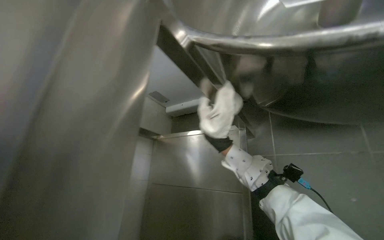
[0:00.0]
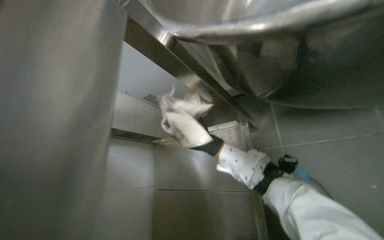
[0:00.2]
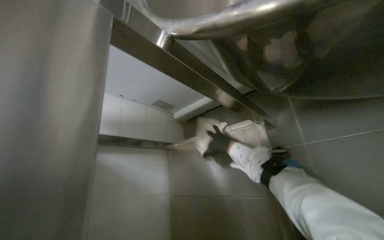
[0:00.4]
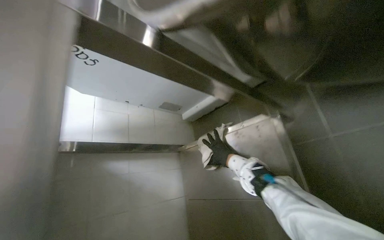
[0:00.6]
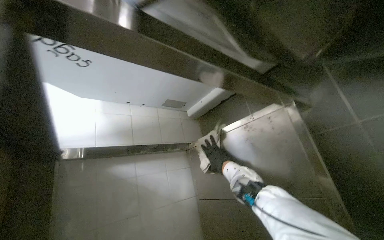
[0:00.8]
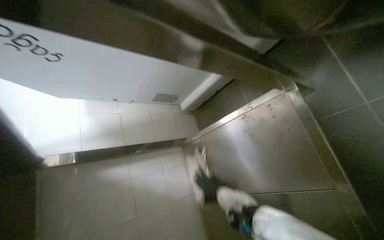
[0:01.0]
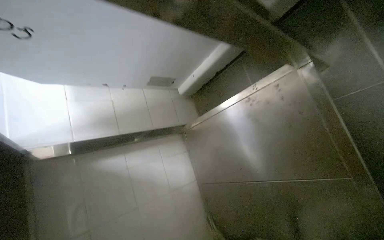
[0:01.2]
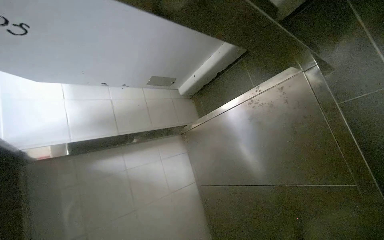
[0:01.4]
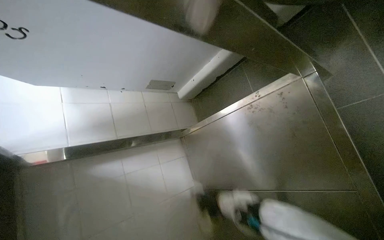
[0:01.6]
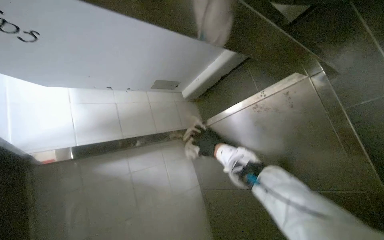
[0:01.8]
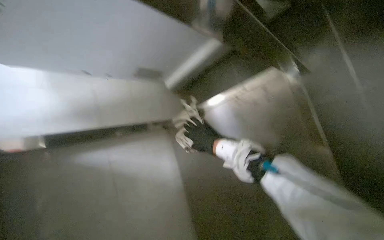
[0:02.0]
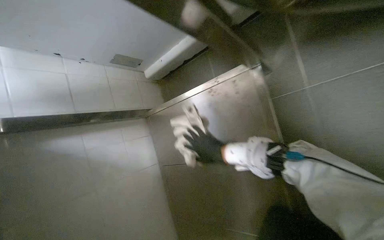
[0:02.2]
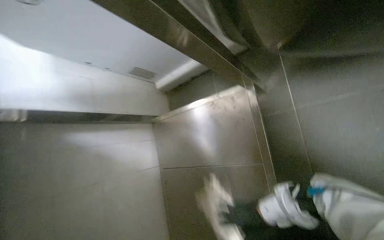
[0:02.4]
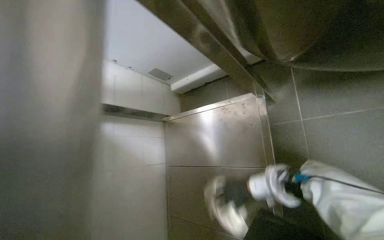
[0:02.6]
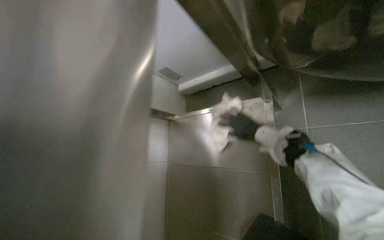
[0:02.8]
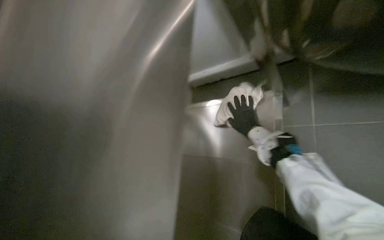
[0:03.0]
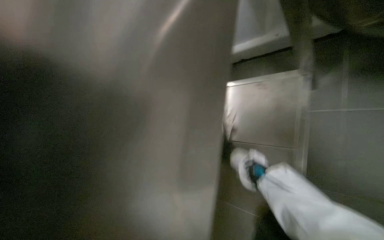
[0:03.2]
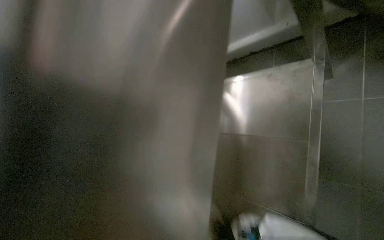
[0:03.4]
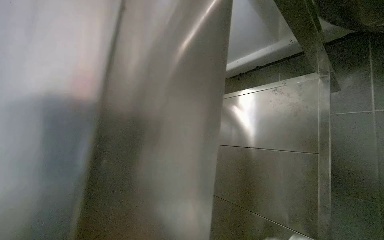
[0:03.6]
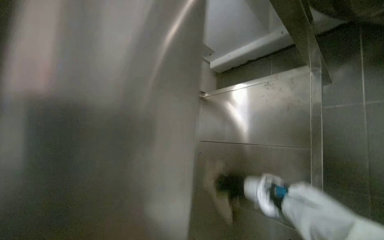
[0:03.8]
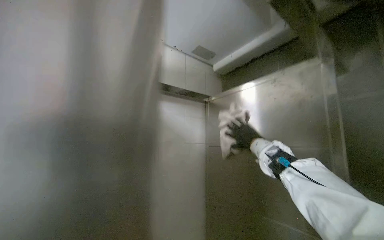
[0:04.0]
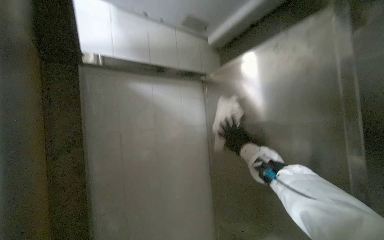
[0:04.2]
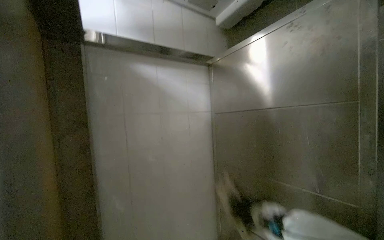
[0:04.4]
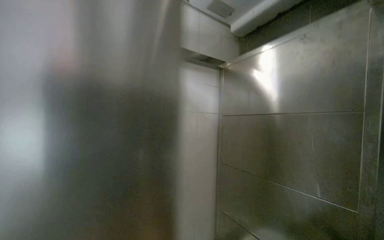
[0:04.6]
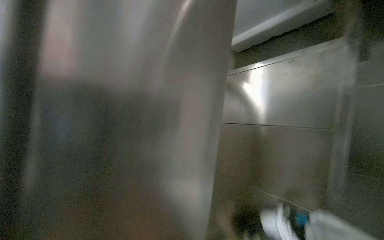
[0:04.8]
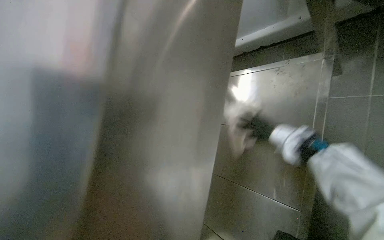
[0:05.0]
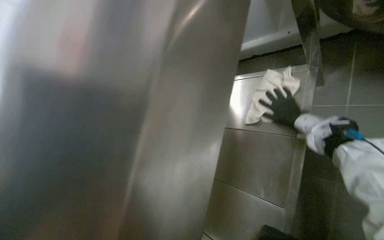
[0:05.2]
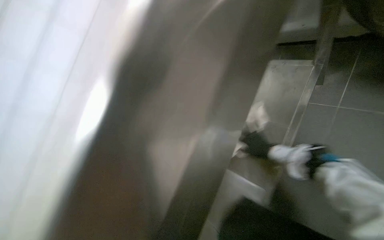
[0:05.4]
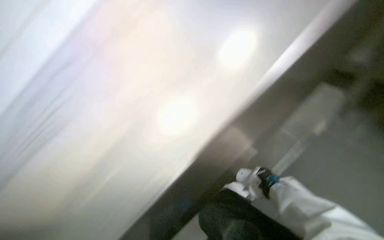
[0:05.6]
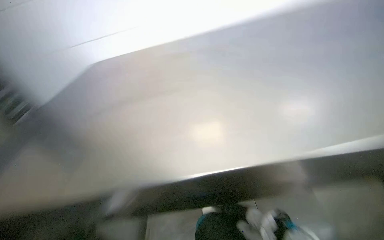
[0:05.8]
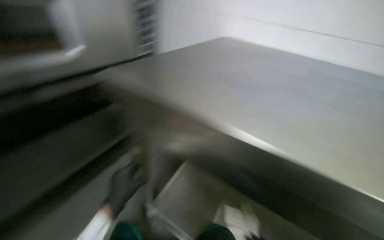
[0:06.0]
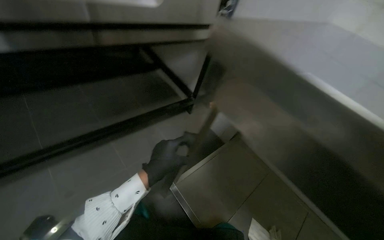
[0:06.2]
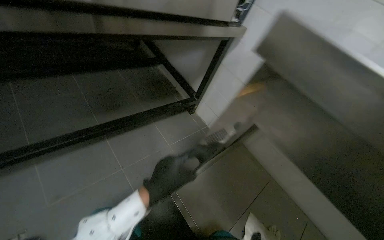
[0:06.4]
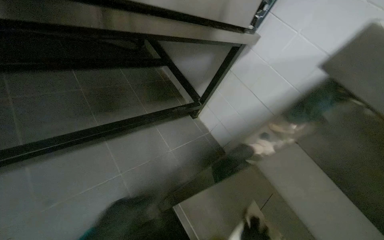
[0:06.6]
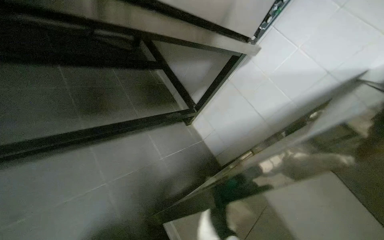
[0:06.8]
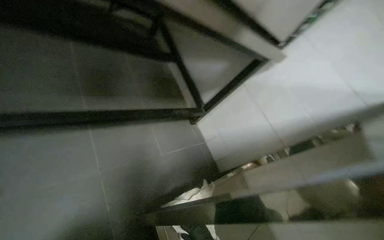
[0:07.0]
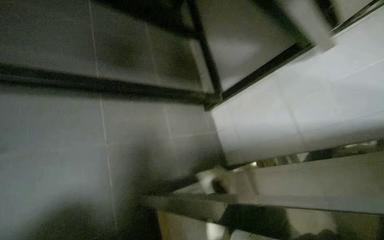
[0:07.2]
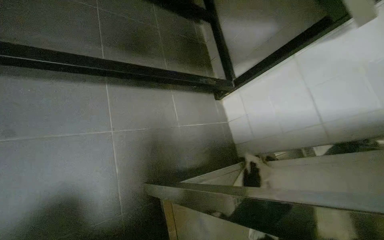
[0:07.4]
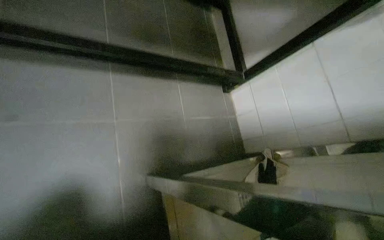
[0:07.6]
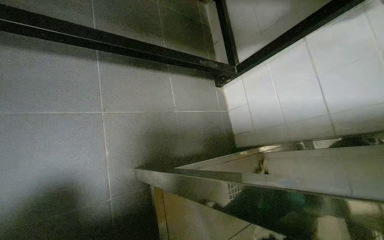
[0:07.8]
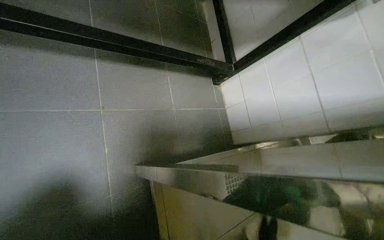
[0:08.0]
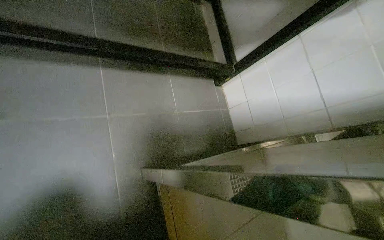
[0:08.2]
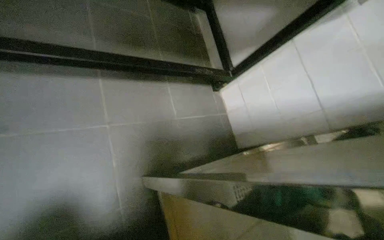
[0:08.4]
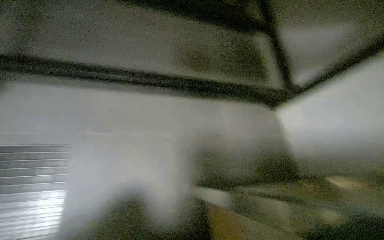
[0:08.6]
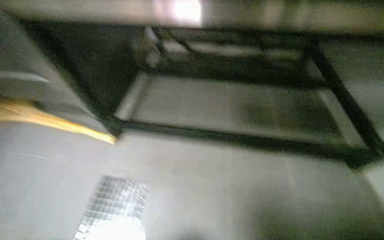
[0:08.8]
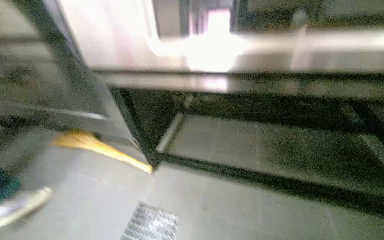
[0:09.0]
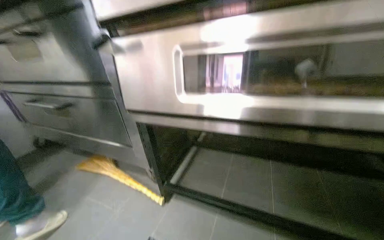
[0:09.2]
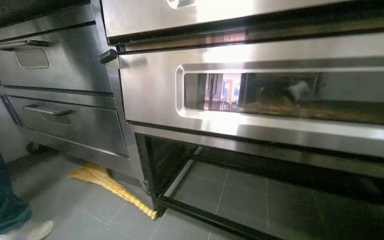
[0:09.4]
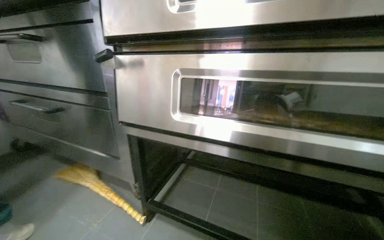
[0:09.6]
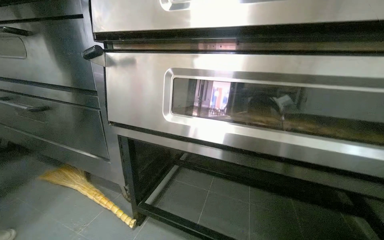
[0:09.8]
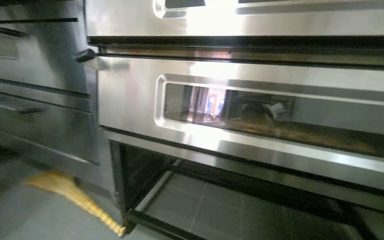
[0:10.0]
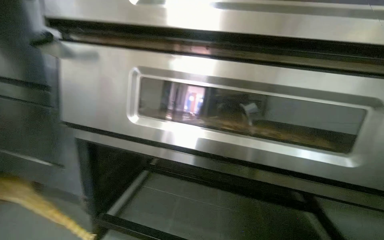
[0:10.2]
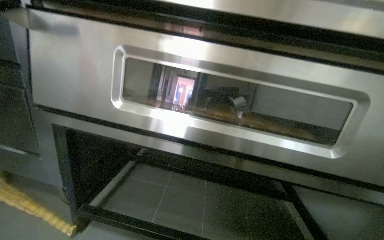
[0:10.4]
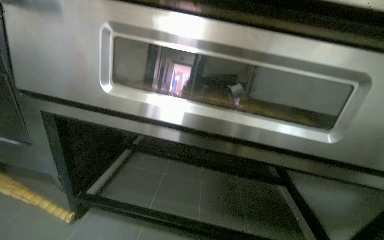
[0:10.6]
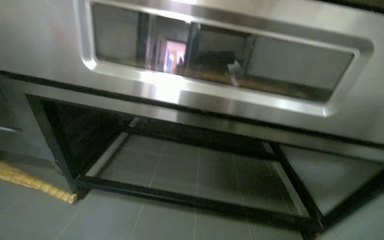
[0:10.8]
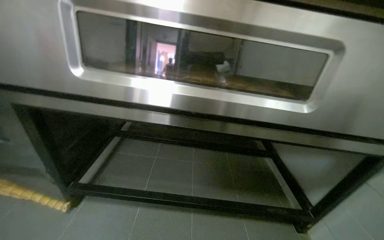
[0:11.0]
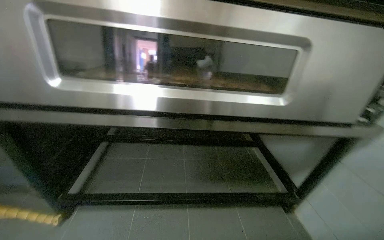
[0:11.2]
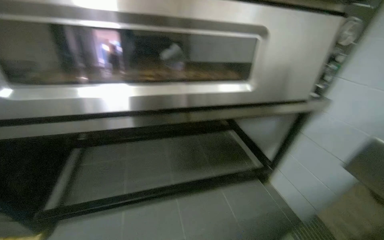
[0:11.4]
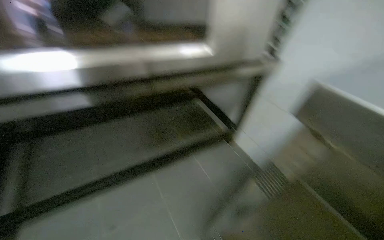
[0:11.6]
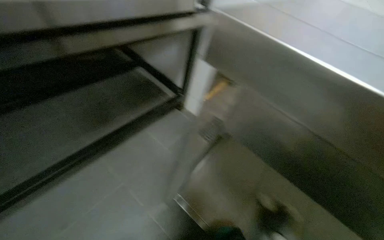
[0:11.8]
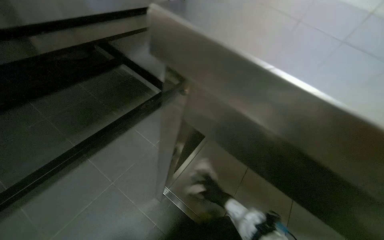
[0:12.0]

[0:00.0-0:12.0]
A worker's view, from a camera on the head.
Job: wiping surfaces.
The whole recording: Cleaning kitchen surfaces. The worker wrings a cloth and wipes down the metal kitchen countertop and oven doors.
0:00.0 to 0:01.6: The camera is aimed approximately 15 degrees further to the left.
0:03.0 to 0:04.4: The camera pitches downward, by approximately 15 degrees.
0:06.0 to 0:07.6: Everything in view rotates roughly 30 degrees clockwise.
0:07.6 to 0:09.0: The wearer looks roughly 15 degrees further upward.
0:09.0 to 0:10.4: The camera is aimed roughly 15 degrees further to the right. The view tips upward by roughly 15 degrees.
0:10.4 to 0:12.0: The head turns to the right by roughly 45 degrees. The view tilts about 30 degrees downward.

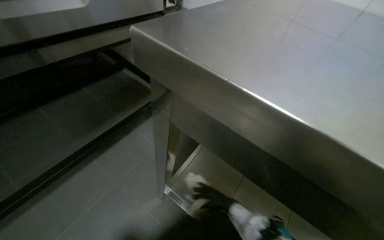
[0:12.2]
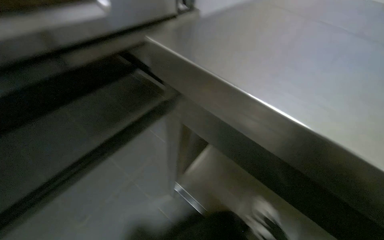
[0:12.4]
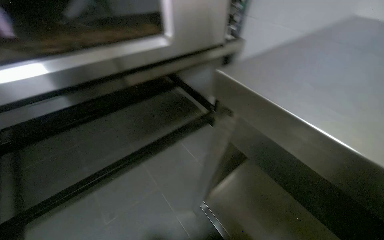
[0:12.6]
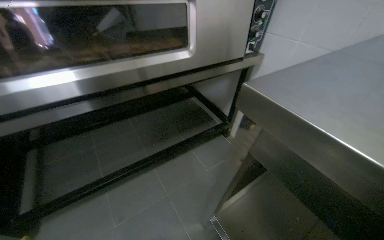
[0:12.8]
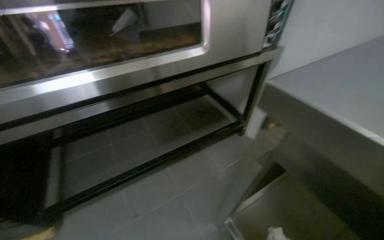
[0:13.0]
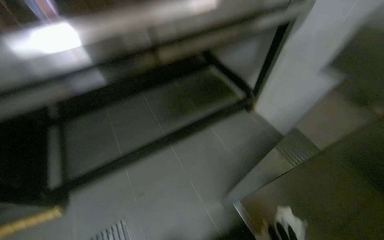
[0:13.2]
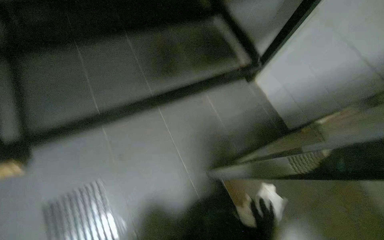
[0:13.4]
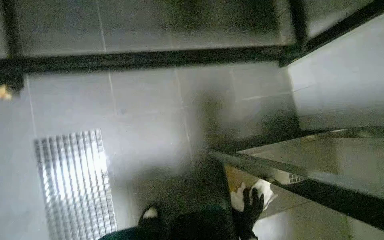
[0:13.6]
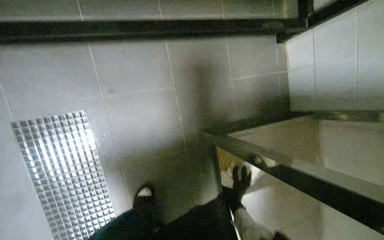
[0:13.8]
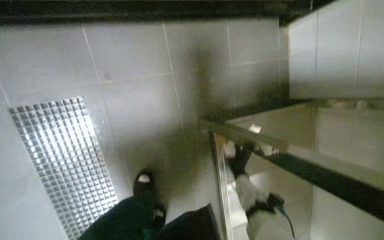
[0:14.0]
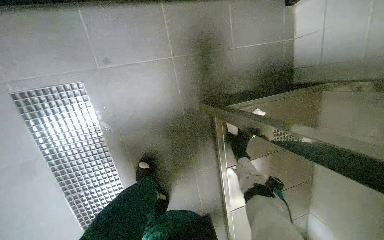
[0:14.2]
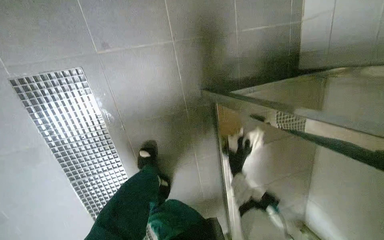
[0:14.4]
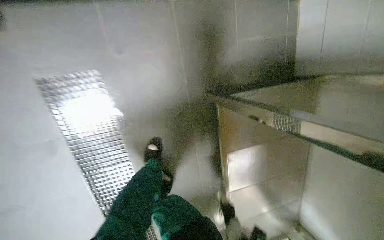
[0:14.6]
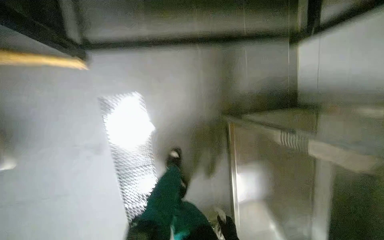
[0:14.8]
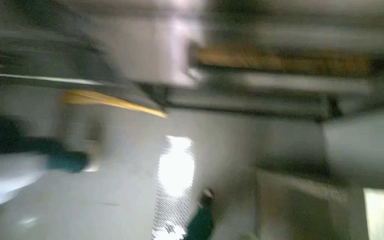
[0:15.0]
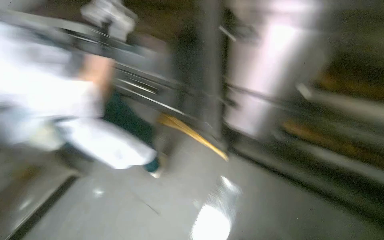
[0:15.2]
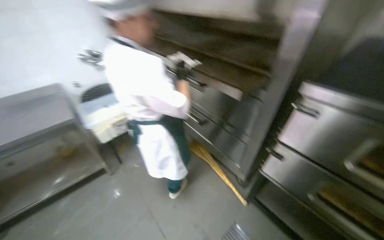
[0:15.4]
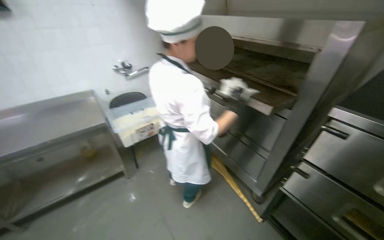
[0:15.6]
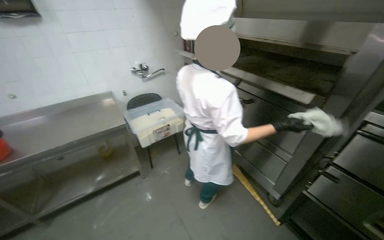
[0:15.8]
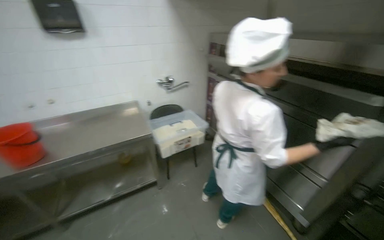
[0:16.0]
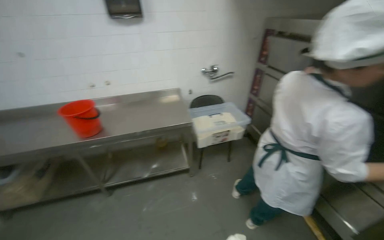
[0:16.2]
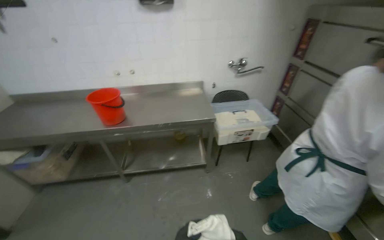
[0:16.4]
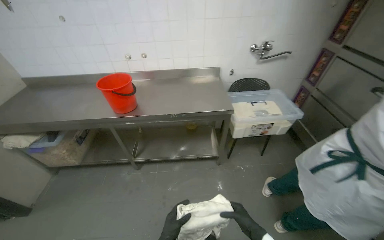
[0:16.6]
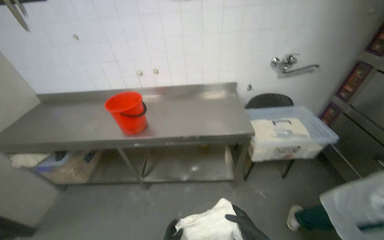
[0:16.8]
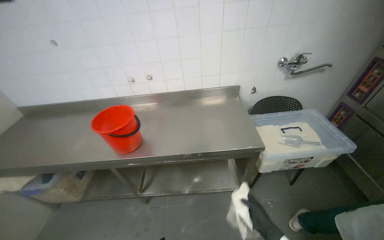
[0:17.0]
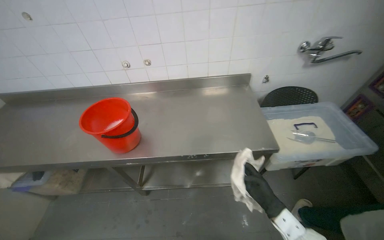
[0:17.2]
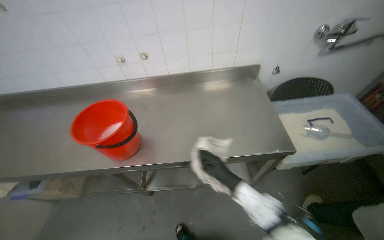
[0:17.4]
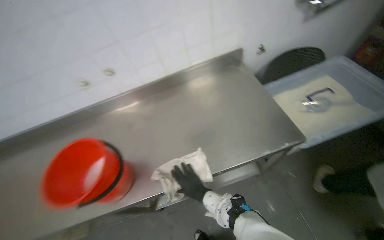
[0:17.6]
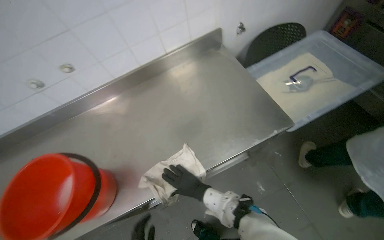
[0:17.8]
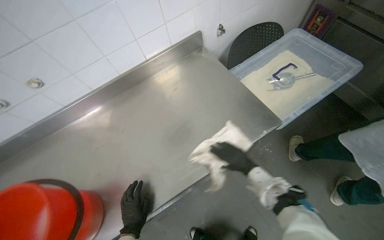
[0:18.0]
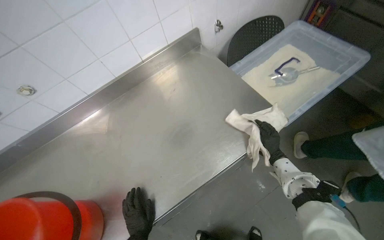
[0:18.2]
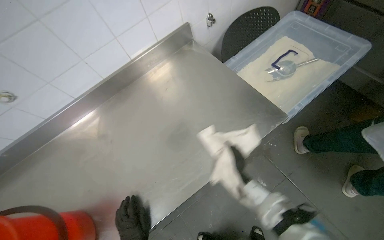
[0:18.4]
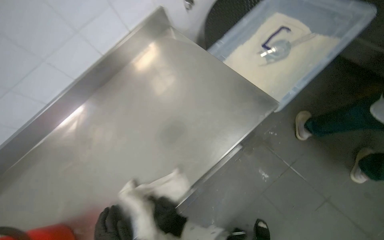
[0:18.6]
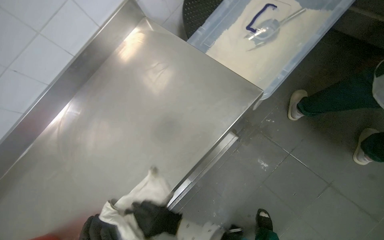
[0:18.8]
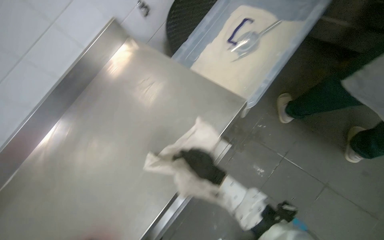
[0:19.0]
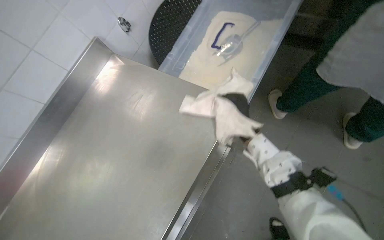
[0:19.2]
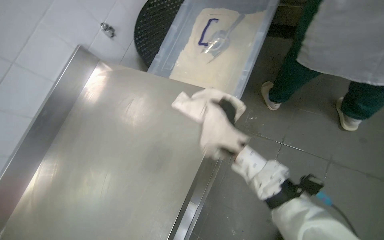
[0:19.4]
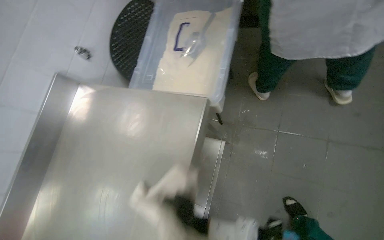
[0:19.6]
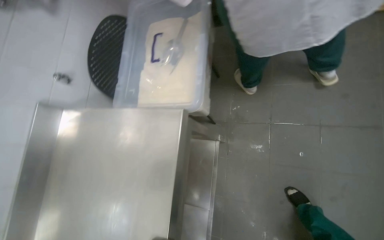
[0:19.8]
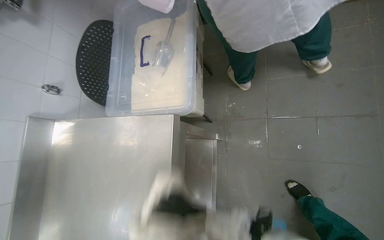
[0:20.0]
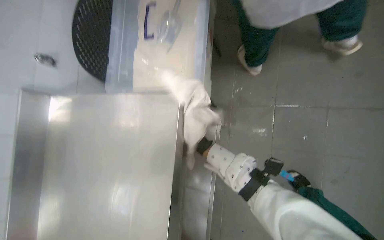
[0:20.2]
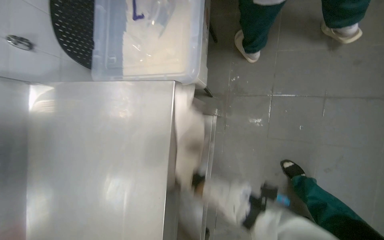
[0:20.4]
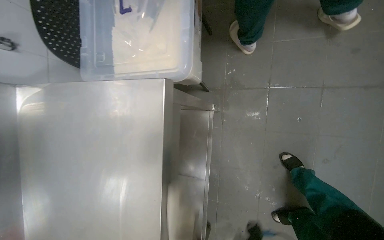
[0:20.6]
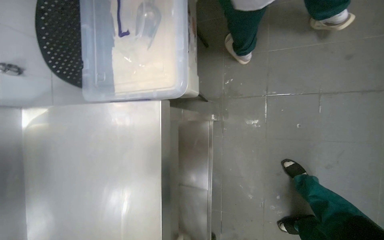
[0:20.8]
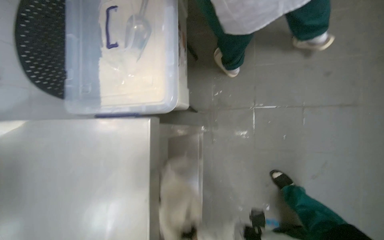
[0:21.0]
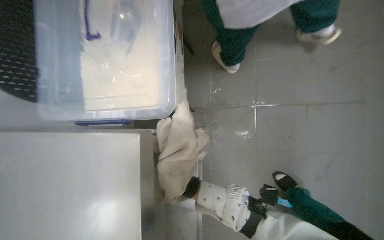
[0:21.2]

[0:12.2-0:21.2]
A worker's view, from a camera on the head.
Job: wiping surfaces.
The whole recording: Cleaning kitchen surfaces. The worker wrings a cloth and wipes down the metal kitchen countertop and oven doors.
0:12.2 to 0:13.8: The camera pitches downward, by roughly 35 degrees.
0:15.2 to 0:16.6: The head travels some 80 cm. The wearer looks approximately 45 degrees further to the left.
0:16.6 to 0:18.2: The head travels about 90 cm. The view tips downward by roughly 15 degrees. The scene rotates counterclockwise by about 30 degrees.
0:18.2 to 0:19.8: The scene rotates counterclockwise by about 50 degrees.
